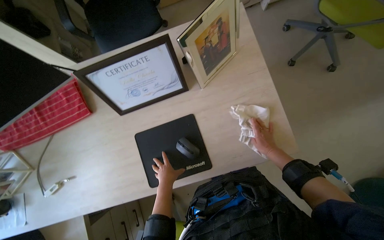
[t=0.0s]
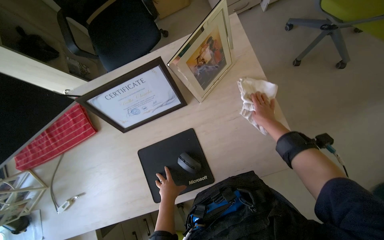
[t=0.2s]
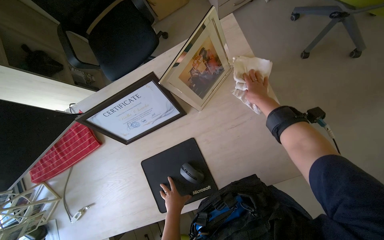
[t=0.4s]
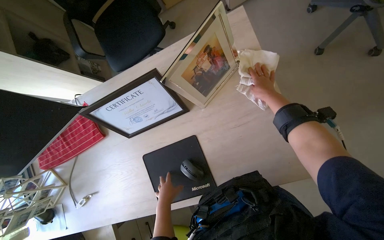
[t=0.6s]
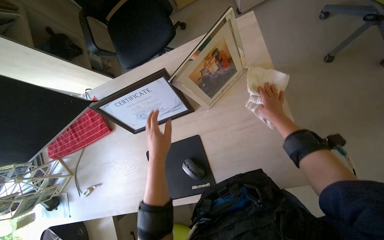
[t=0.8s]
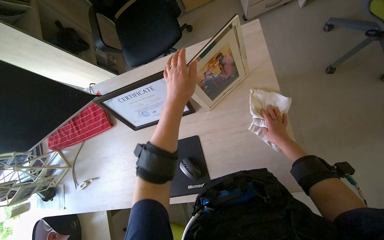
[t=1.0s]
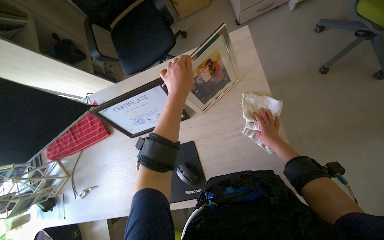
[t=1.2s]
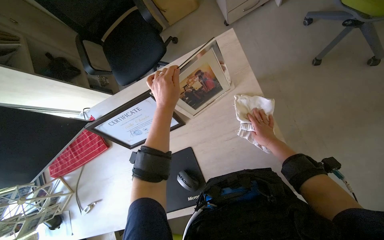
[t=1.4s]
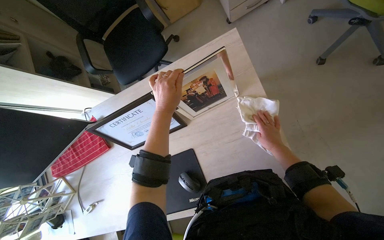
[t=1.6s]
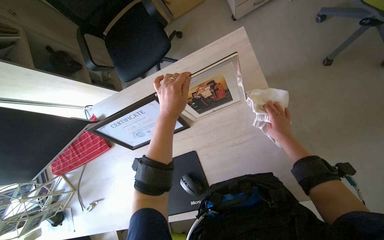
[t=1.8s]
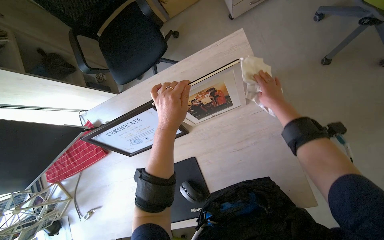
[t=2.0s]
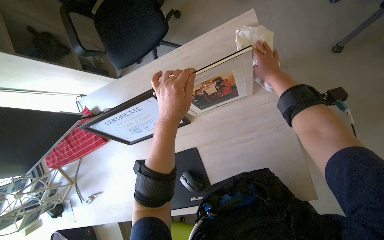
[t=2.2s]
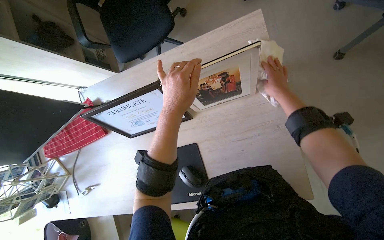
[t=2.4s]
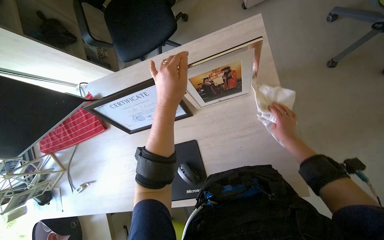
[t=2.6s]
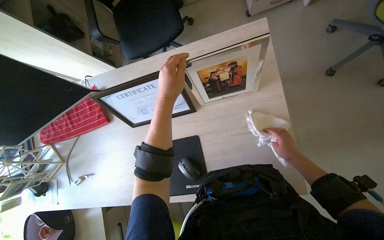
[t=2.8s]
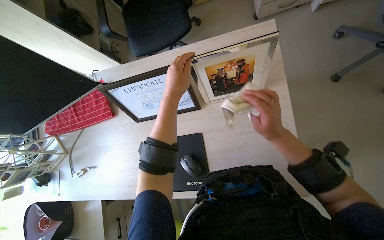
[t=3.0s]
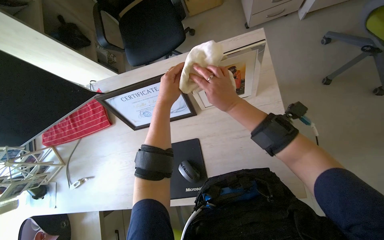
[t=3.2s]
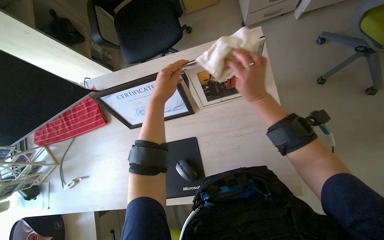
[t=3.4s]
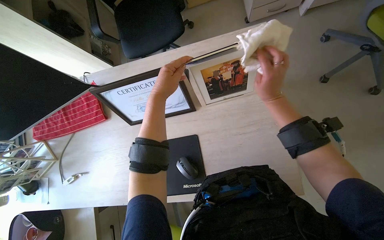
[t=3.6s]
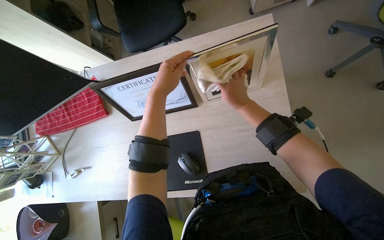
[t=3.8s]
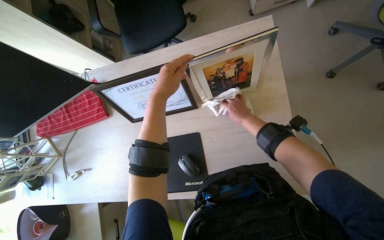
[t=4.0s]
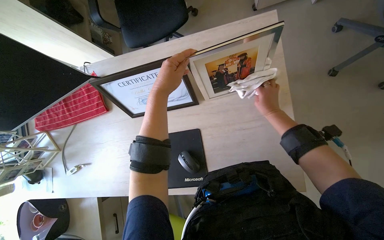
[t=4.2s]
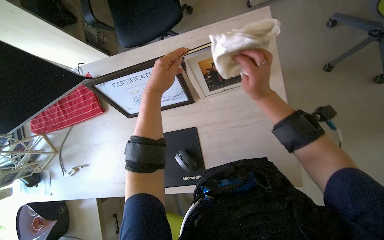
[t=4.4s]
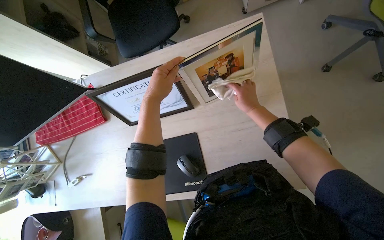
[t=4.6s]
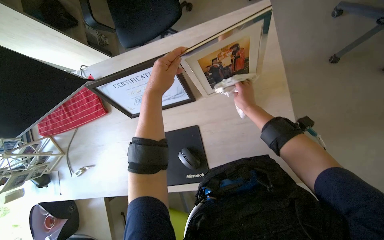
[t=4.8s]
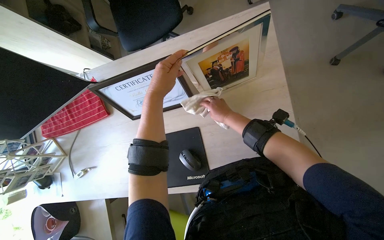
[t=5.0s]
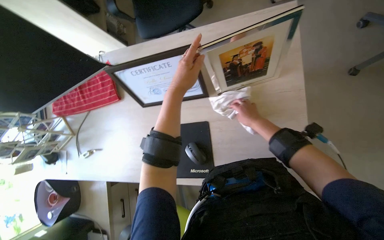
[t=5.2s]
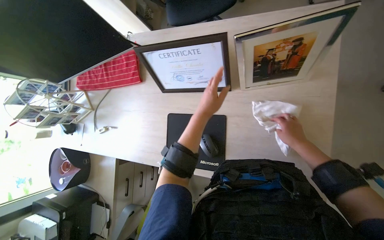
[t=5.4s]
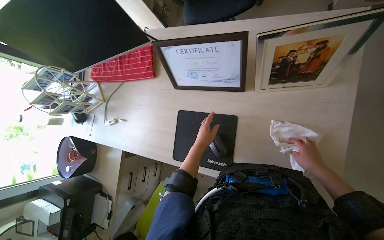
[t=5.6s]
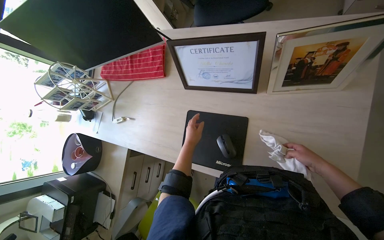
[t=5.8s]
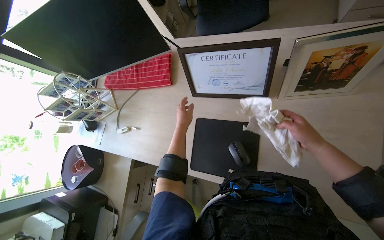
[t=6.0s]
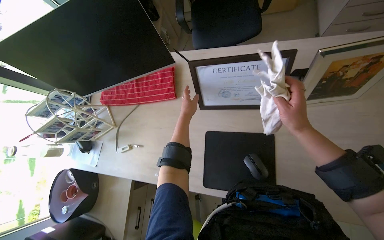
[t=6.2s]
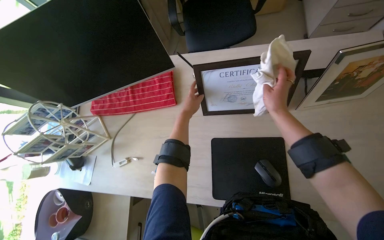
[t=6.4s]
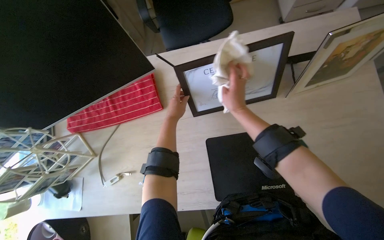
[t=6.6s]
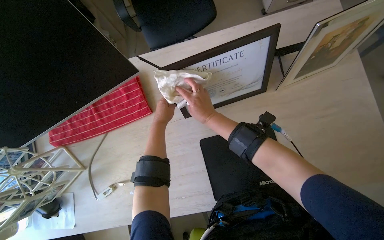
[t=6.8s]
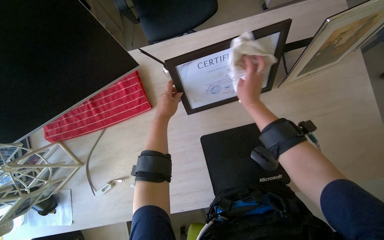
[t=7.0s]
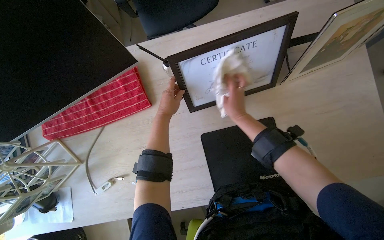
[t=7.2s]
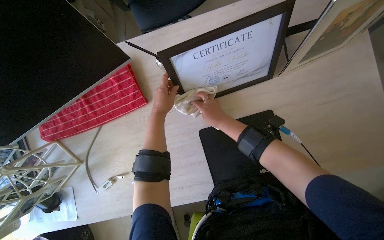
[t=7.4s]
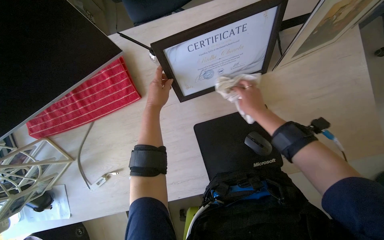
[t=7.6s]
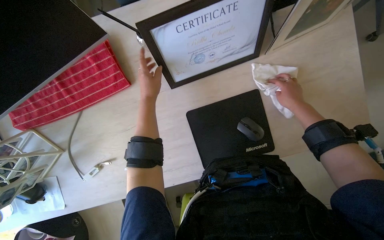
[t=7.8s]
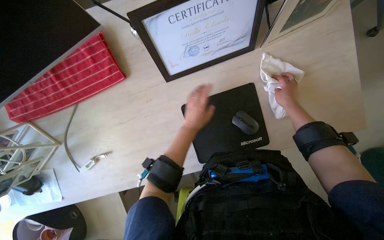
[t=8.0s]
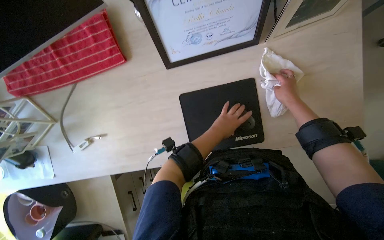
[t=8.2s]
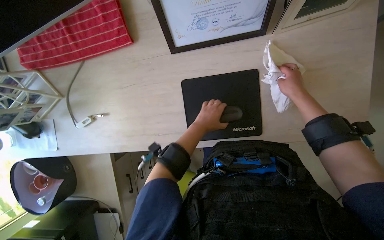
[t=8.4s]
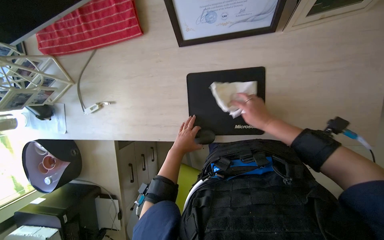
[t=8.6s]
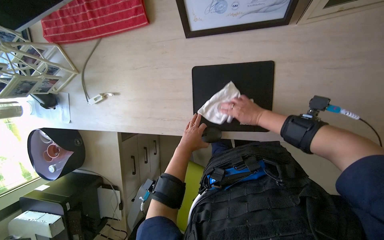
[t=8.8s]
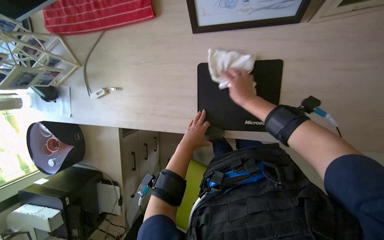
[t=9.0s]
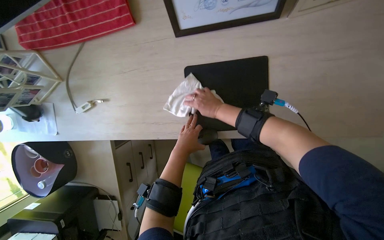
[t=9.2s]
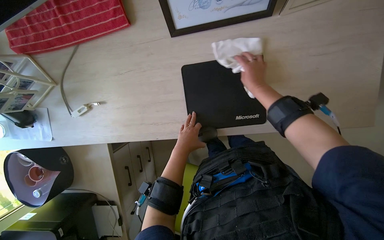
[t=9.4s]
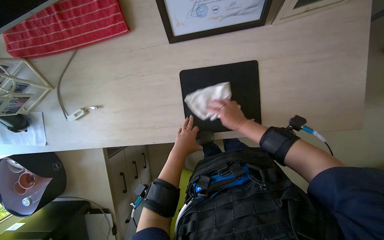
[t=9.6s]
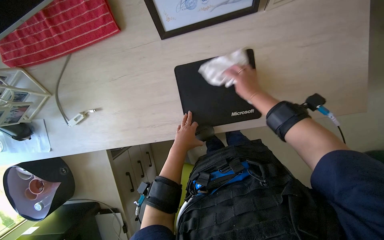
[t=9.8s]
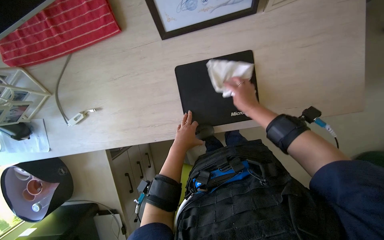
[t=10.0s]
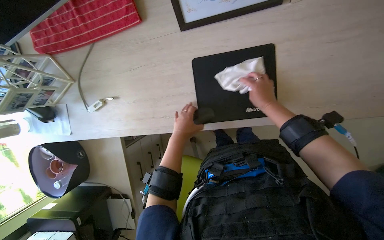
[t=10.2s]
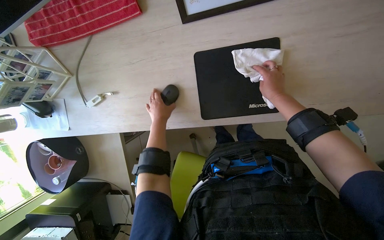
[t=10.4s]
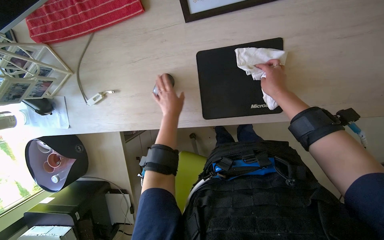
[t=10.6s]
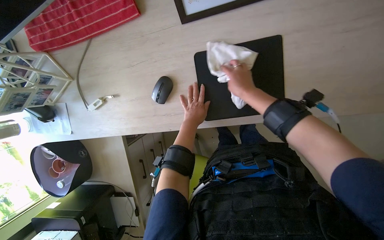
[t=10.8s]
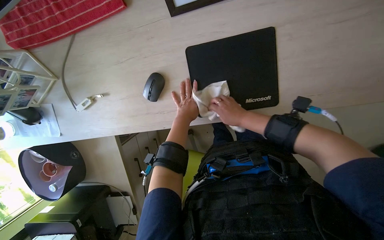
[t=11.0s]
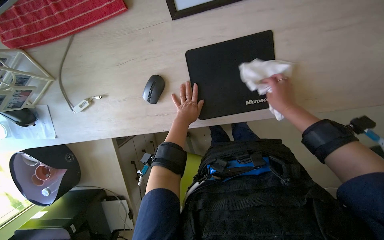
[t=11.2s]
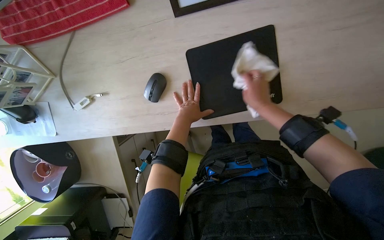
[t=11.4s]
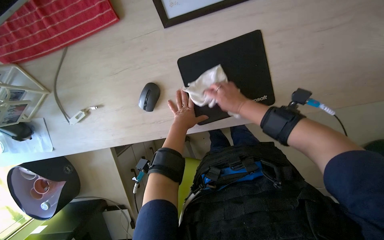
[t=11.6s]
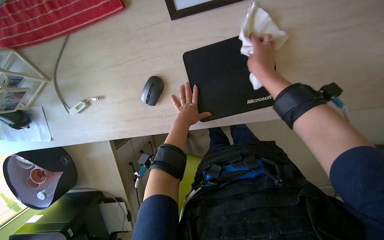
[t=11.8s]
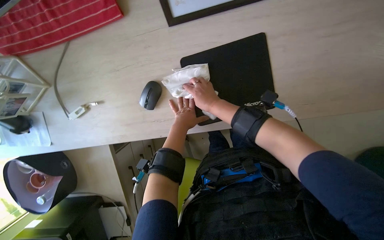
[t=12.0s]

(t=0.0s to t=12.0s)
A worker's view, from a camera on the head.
Job: wiping surfaces.
The whole recording: Wiping office desk surfaces. The worker prepares a cleaning cloth and wipes various surfaces and items on an office desk.
t=0.0s - t=1.6s: The left hand shifts approximately 50 cm up the picture and nearer to the camera; the right hand heads farther from the camera and to the right, covering roughly 15 cm, and moves roughly 30 cm up the picture and comes back.
t=1.6s - t=3.0s: The right hand goes approximately 30 cm nearer to the camera and to the left, and moves about 25 cm up the picture and comes back.
t=3.0s - t=4.4s: The right hand swings left and right, approximately 20 cm each way, with 2 reversals.
t=4.4s - t=6.0s: The left hand is displaced farther from the camera and down the picture by some 30 cm; the right hand heads down the picture, covering approximately 10 cm.
t=6.0s - t=7.6s: The wearer looks some 30 degrees further to the right.
t=7.6s - t=9.0s: The right hand moves some 20 cm to the right and comes back. The left hand moves down the picture, roughly 40 cm.
t=9.0s - t=10.4s: The right hand is displaced to the right and farther from the camera by some 15 cm, while the left hand shifts roughly 15 cm to the left.
t=10.4s - t=12.0s: The left hand is displaced to the right by approximately 10 cm. The right hand swings left and right, roughly 25 cm each way, with 2 reversals.

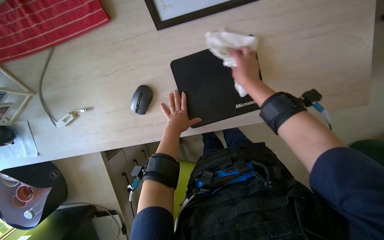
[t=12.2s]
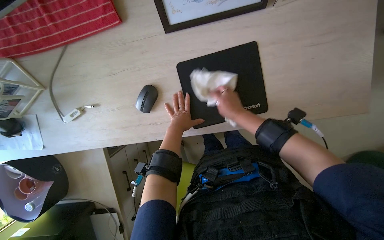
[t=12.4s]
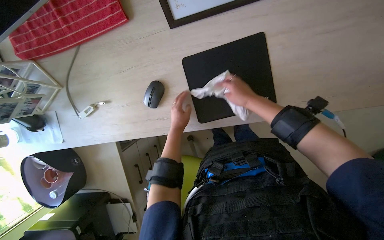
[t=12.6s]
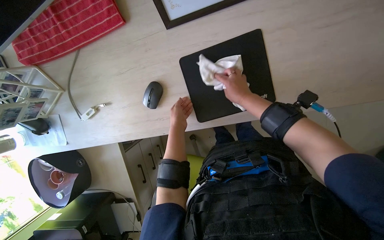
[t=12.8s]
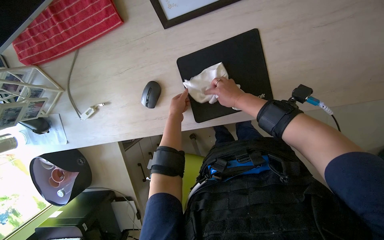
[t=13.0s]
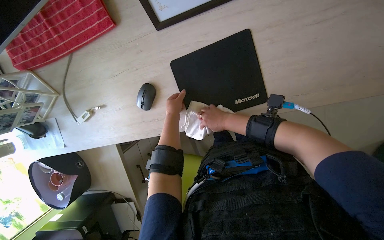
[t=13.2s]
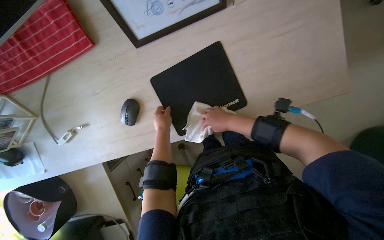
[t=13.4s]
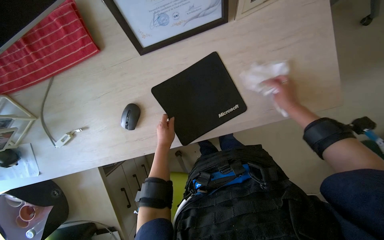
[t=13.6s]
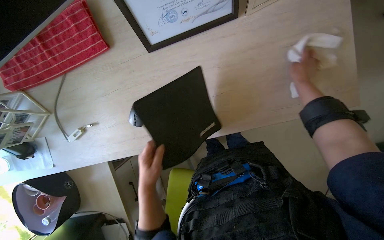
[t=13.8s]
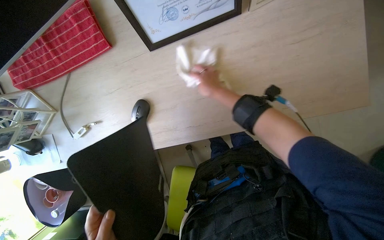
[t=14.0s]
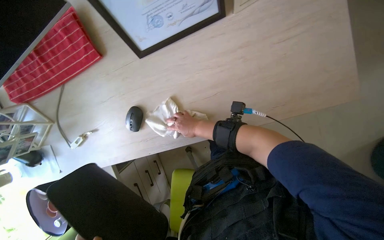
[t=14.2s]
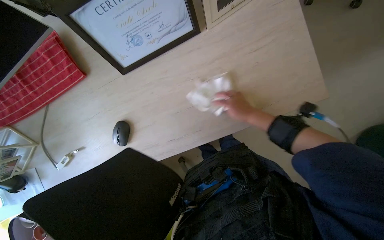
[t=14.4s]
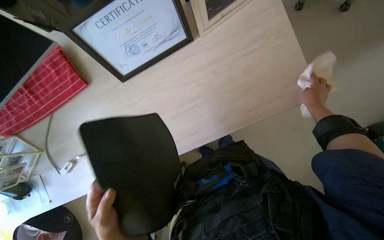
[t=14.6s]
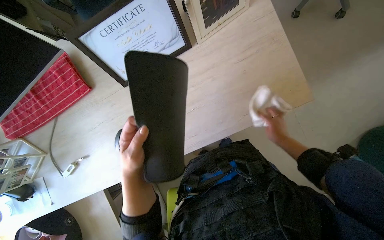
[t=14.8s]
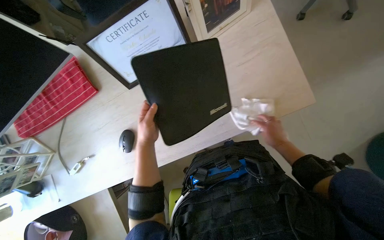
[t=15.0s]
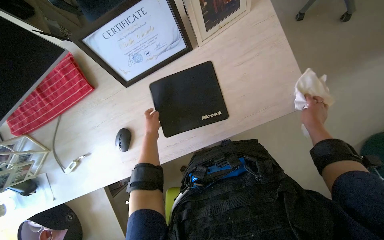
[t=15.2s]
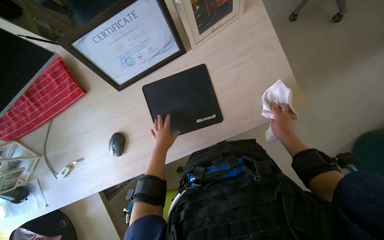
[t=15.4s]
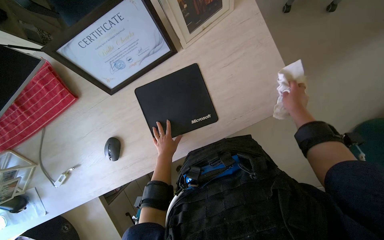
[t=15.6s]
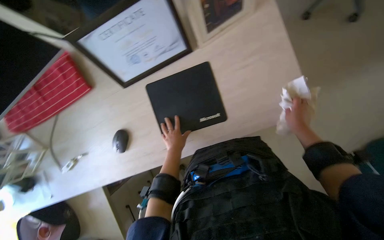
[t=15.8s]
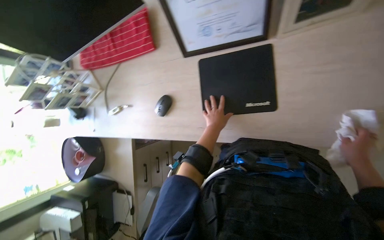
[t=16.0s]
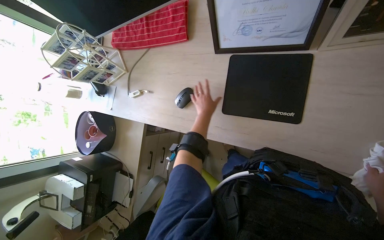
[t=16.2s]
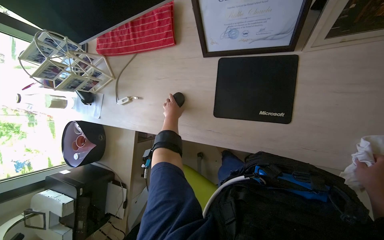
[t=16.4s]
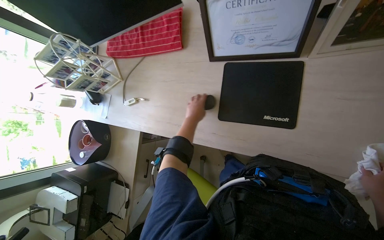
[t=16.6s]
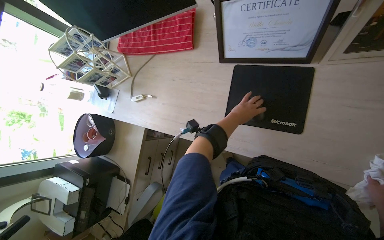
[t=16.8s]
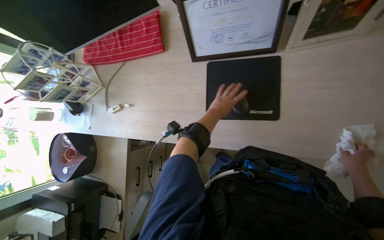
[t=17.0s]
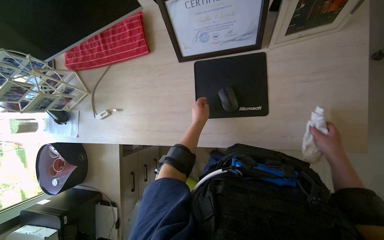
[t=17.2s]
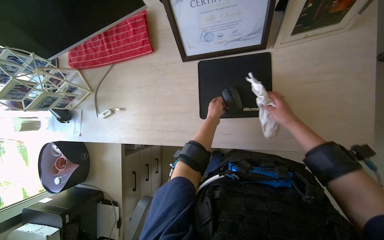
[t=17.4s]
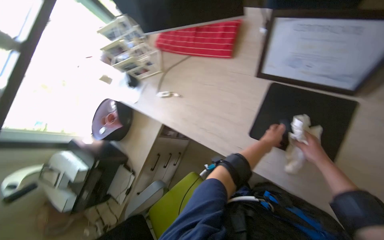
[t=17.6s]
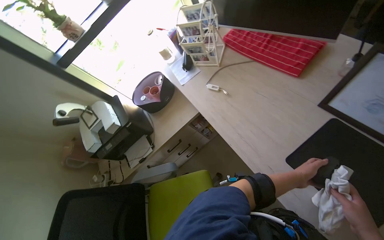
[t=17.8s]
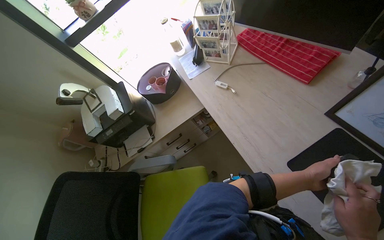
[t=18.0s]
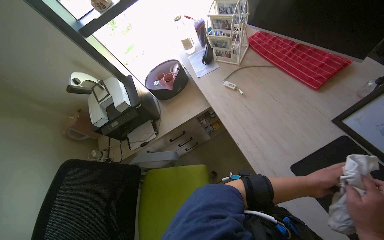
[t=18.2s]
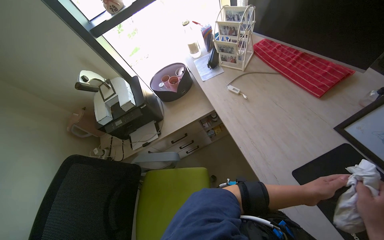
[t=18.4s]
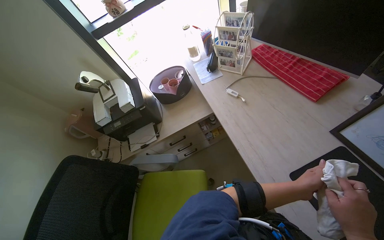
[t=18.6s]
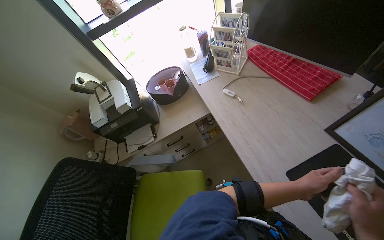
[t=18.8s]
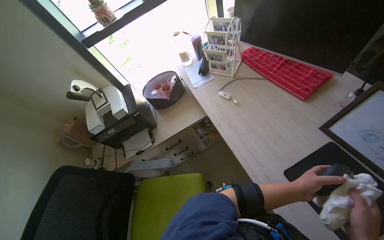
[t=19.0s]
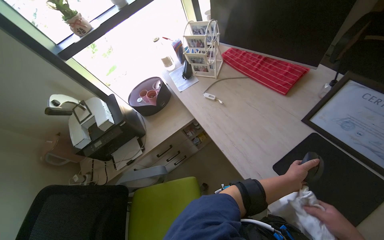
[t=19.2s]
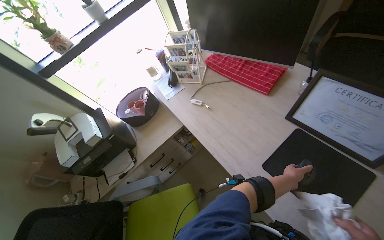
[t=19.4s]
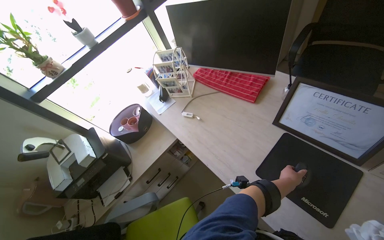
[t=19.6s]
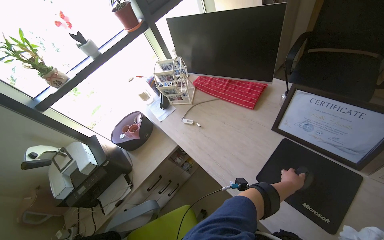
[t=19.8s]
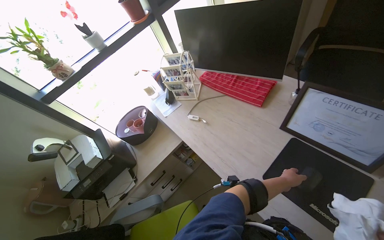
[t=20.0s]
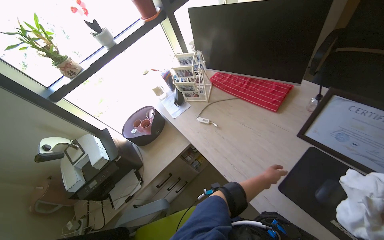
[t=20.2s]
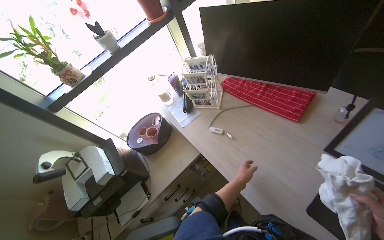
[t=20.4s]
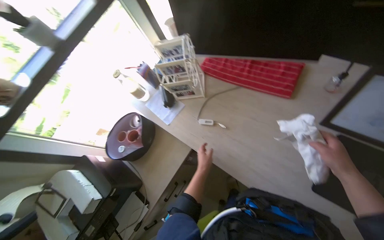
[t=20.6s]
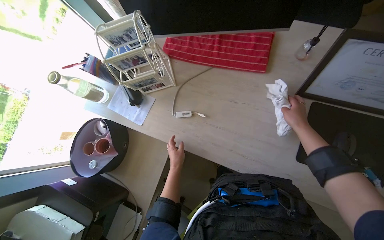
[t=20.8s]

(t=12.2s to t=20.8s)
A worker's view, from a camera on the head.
Job: wiping surfaces.
The whole recording: Wiping office desk surfaces. The worker prepares a cleaning cloth and wipes various surfaces and items on an office desk.
t=12.2s - t=13.6s: The right hand travels to the right by about 20 cm.
t=13.6s - t=15.0s: The right hand travels down the picture and farther from the camera by about 20 cm, and moves approximately 30 cm to the left and comes back.
t=15.0s - t=16.6s: The scene turns roughly 35 degrees clockwise in the picture.
t=16.6s - t=18.0s: The head rotates roughly 50 degrees to the left.
t=19.4s - t=20.8s: The head rotates approximately 30 degrees to the right. The view tilts about 10 degrees downward.
